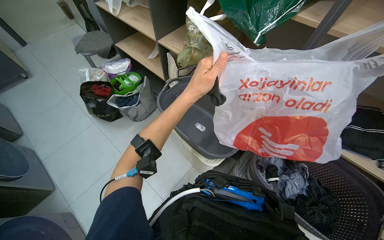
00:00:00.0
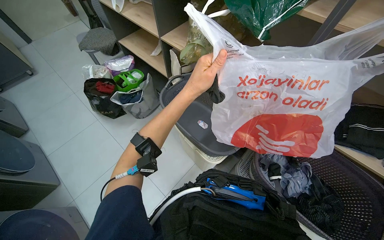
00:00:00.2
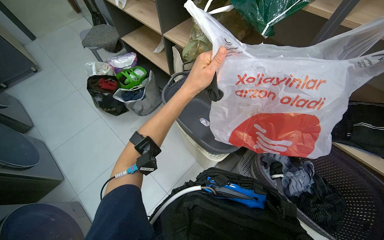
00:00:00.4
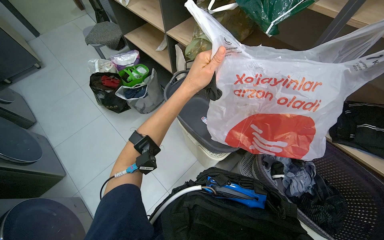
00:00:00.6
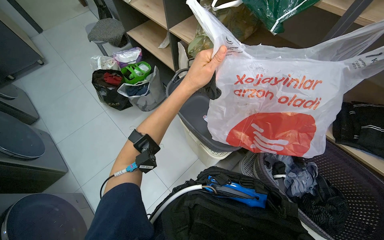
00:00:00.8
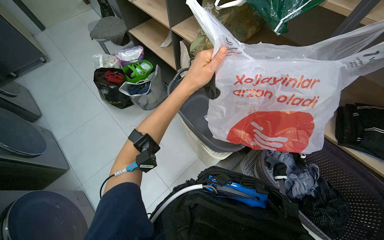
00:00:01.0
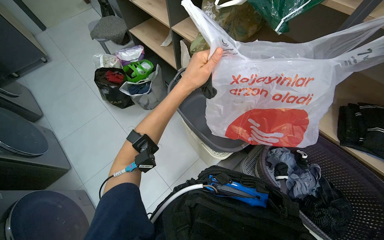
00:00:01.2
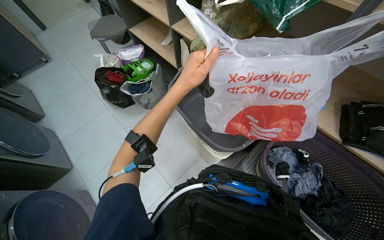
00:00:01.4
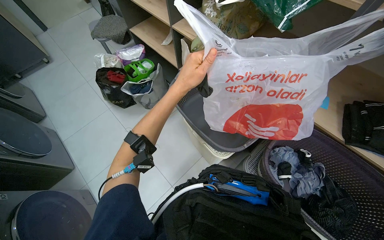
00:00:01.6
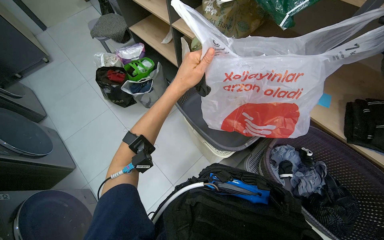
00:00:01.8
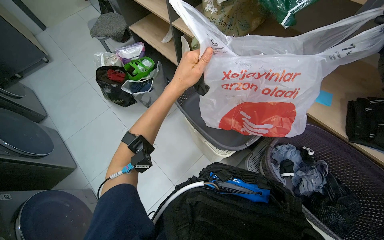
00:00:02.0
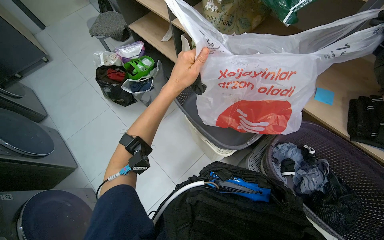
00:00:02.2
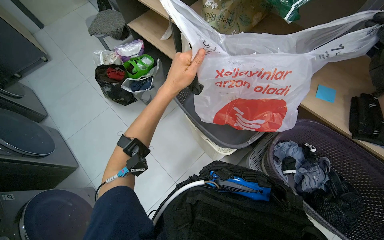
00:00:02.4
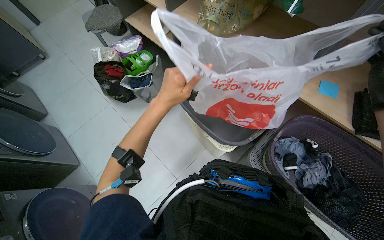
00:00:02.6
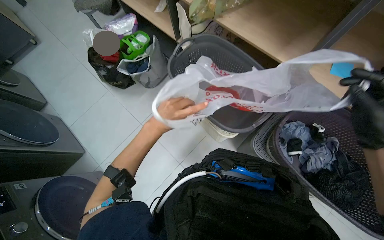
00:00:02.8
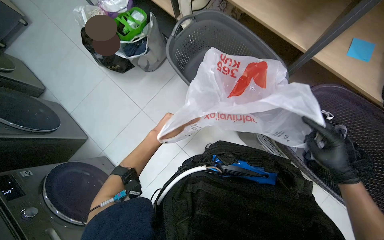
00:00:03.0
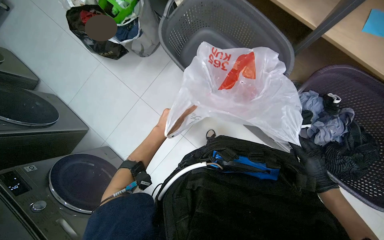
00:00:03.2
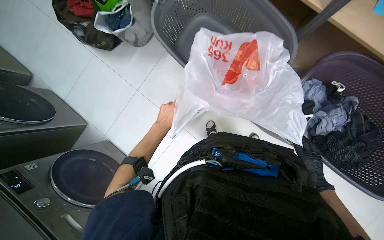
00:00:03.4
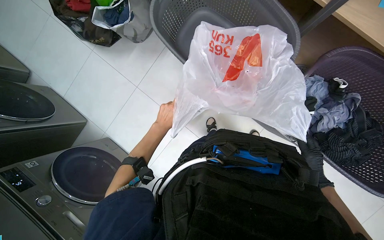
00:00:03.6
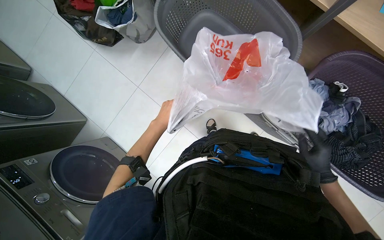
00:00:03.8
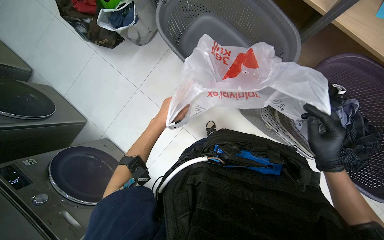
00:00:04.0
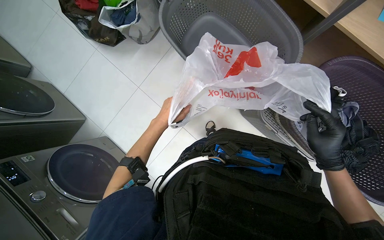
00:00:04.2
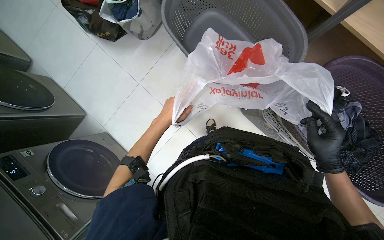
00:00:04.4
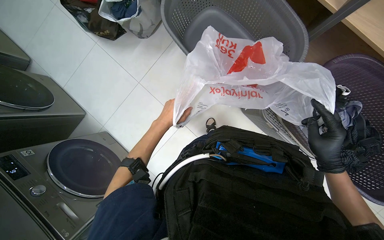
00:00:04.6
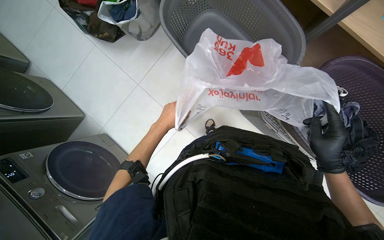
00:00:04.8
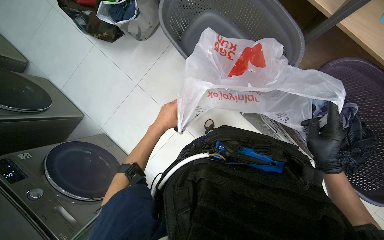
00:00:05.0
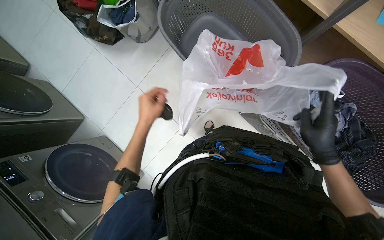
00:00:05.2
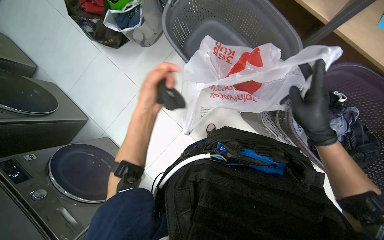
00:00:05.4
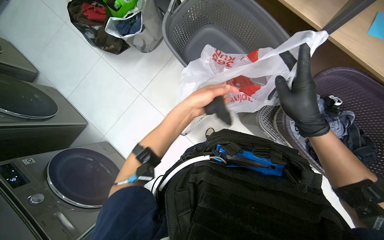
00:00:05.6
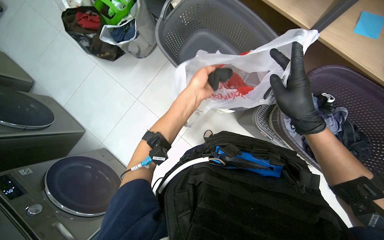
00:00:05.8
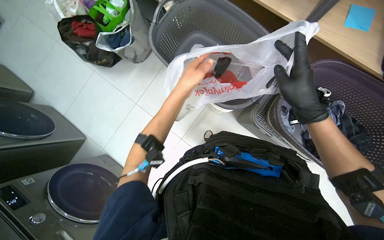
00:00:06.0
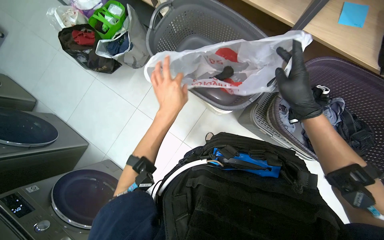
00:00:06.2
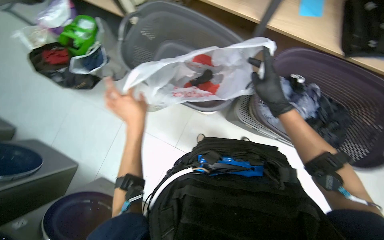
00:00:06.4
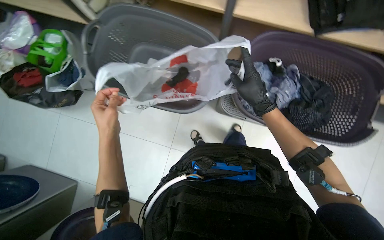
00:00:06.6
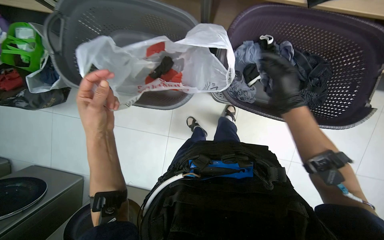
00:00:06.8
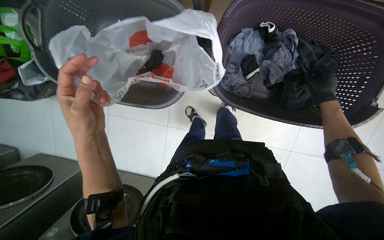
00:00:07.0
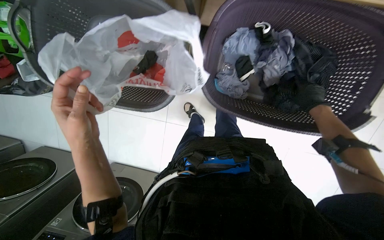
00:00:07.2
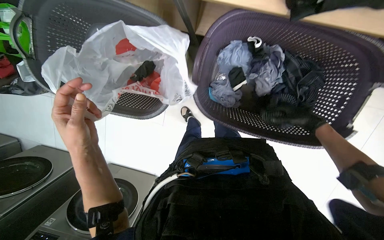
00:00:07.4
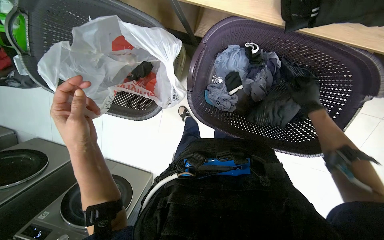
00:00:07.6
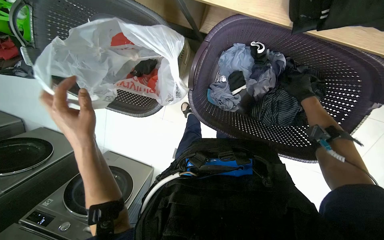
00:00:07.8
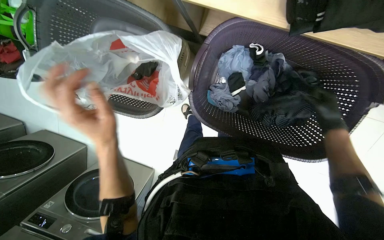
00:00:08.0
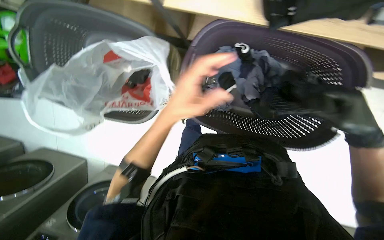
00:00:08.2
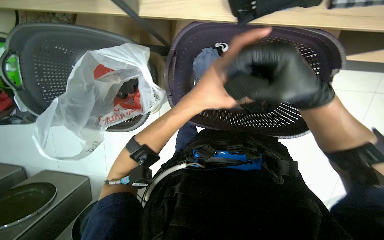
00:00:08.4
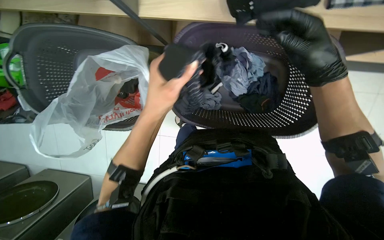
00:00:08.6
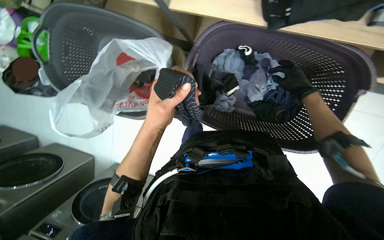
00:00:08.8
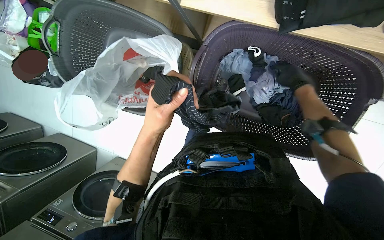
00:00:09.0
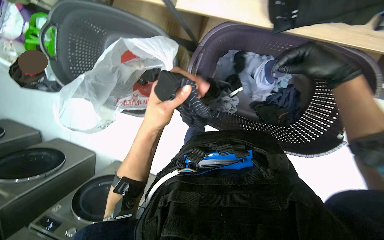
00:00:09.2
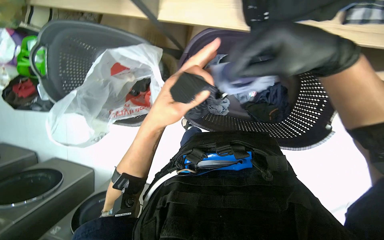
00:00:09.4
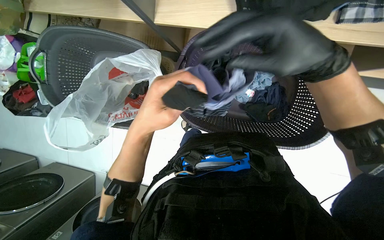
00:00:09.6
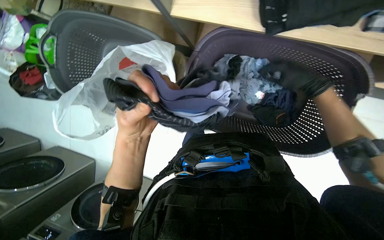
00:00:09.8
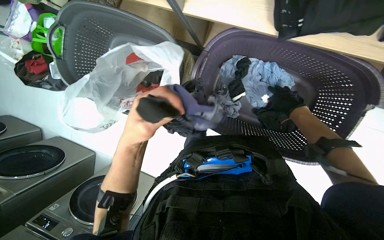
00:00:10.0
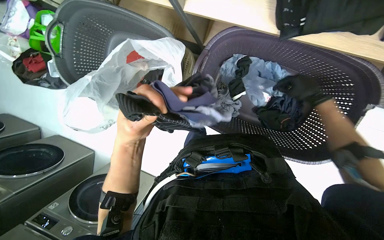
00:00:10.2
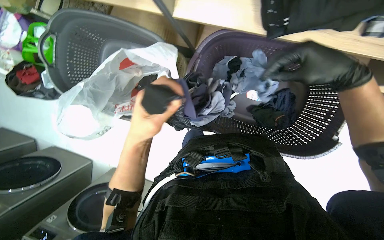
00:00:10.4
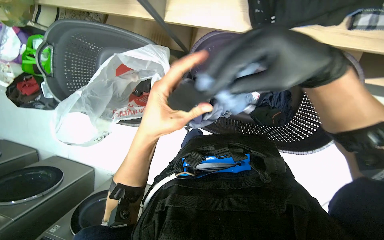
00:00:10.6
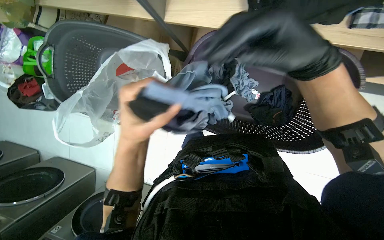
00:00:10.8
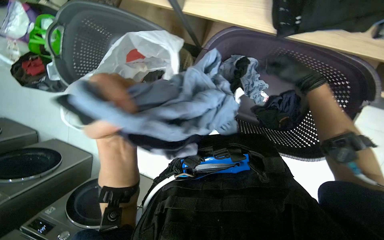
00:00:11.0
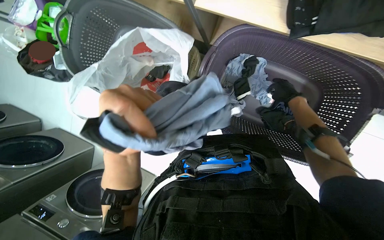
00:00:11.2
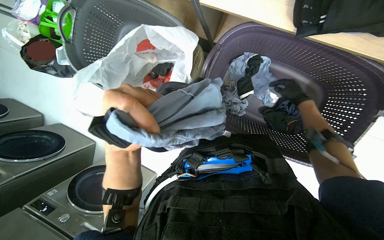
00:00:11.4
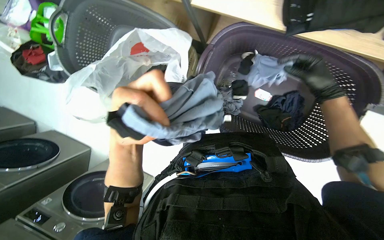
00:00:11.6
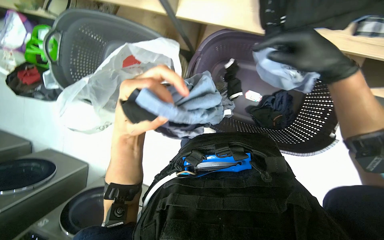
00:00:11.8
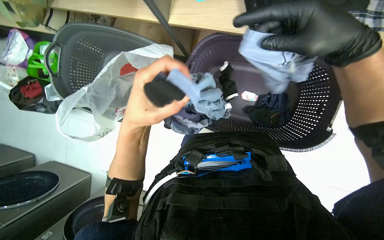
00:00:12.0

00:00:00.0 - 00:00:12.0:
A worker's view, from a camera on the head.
Job: organizing items.
The whole recording: Collecting and bagging small items. The worker collects small items and places them into a plastic bag.
00:00:01.6 - 00:00:03.0: The camera pitches downward, by approximately 15 degrees. The left hand heads down the picture, covering some 20 cm.
00:00:03.0 - 00:00:04.4: The left hand shifts some 15 cm farther from the camera.
00:00:04.4 - 00:00:06.0: The left hand heads nearer to the camera, up the picture and to the right, covering some 20 cm. Meanwhile the right hand moves up the picture, about 10 cm.
00:00:06.0 - 00:00:07.6: The view tips downward by approximately 15 degrees.
00:00:07.6 - 00:00:09.0: The left hand travels to the right by some 20 cm, while the right hand goes nearer to the camera and returns, roughly 25 cm each way.
00:00:09.0 - 00:00:10.4: The right hand swings nearer and farther, about 30 cm each way, with 2 reversals.
00:00:10.4 - 00:00:12.0: The right hand reaches about 30 cm farther from the camera, then returns.

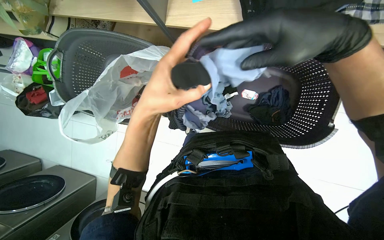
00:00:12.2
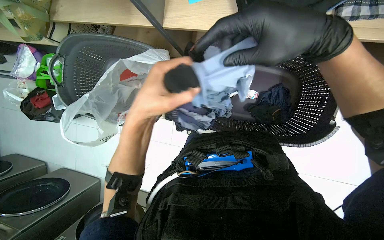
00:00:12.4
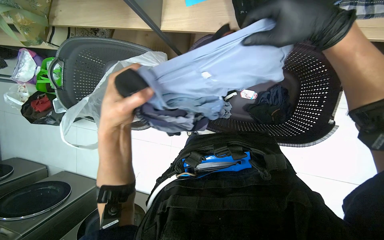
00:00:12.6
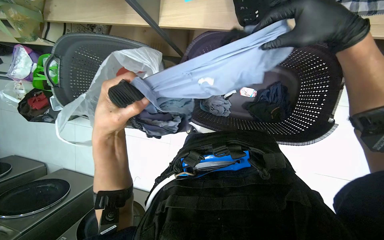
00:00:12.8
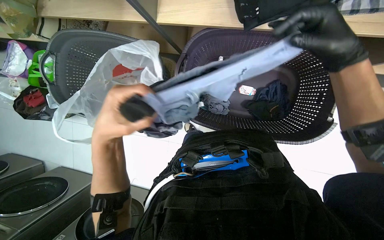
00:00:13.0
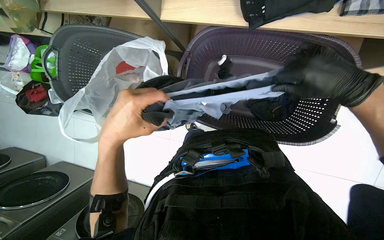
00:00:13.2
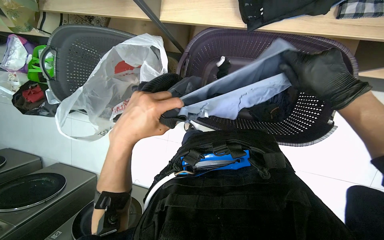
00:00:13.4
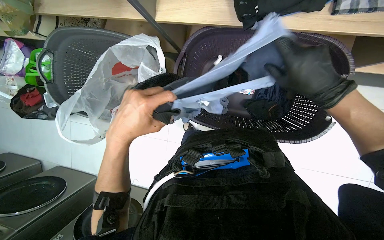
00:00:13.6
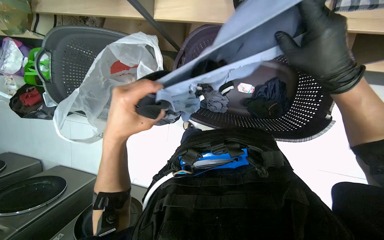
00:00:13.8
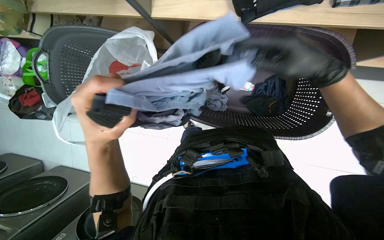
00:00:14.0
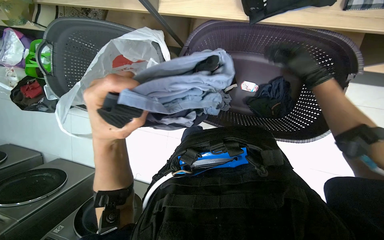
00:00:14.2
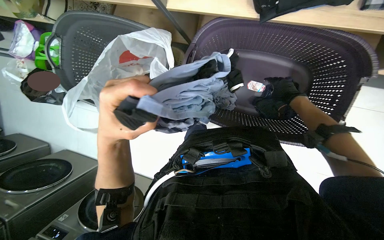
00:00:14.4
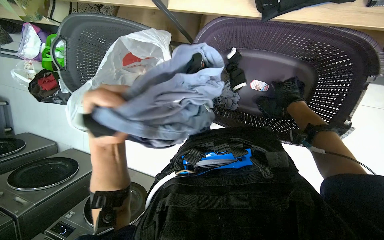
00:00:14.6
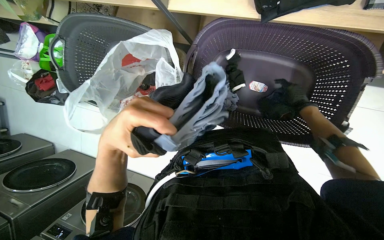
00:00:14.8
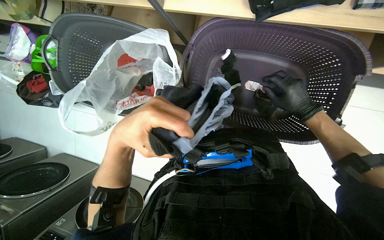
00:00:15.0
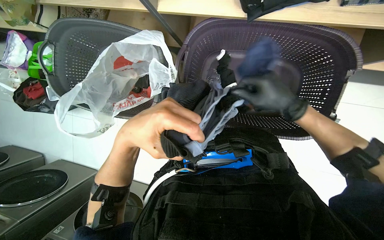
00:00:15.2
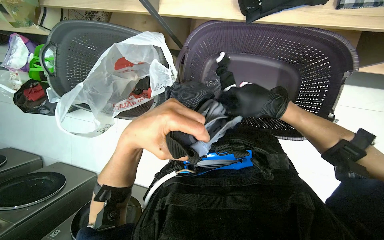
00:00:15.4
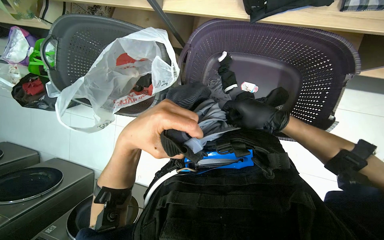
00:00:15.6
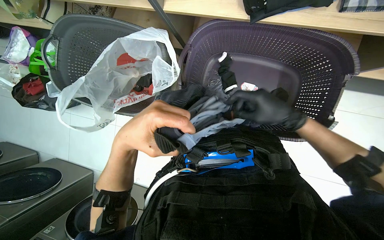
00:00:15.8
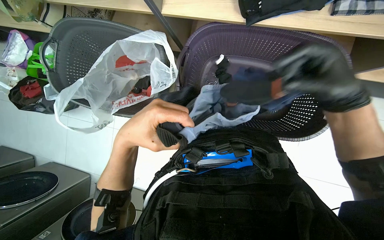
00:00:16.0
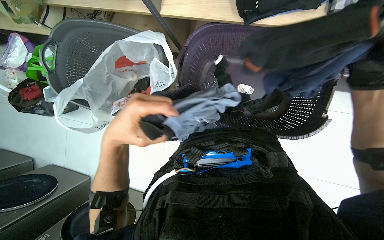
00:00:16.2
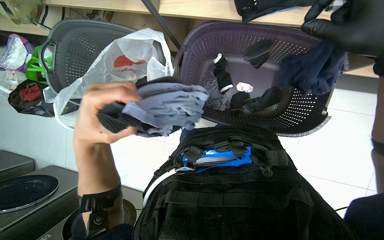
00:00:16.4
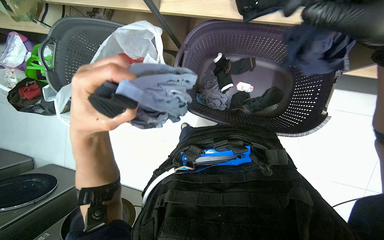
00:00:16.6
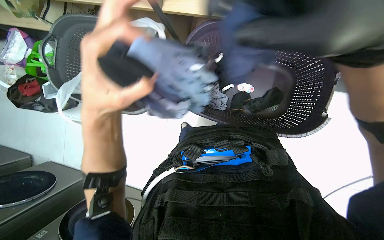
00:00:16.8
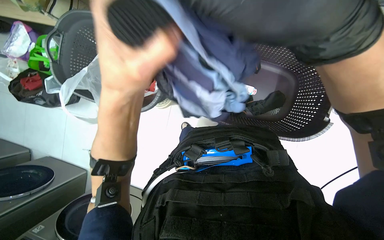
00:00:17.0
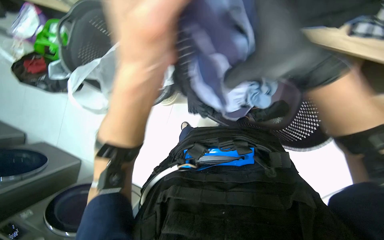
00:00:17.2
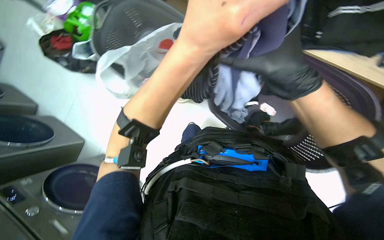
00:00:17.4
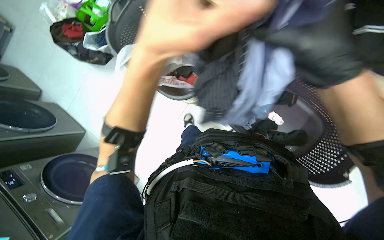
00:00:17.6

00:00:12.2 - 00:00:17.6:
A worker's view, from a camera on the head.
Job: organizing items.
The whole recording: Collecting and bagging small items. The worker collects small items and places them into a plastic bag.
00:00:12.2 - 00:00:13.6: The right hand moves farther from the camera and to the right, roughly 10 cm.
00:00:13.6 - 00:00:15.0: The right hand shifts about 15 cm farther from the camera.
00:00:16.2 - 00:00:17.6: The left hand is displaced nearer to the camera by about 15 cm.

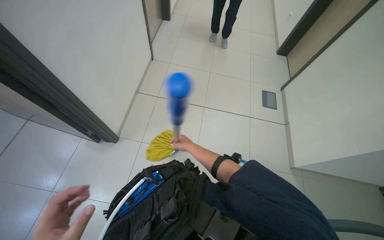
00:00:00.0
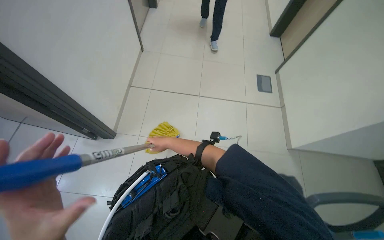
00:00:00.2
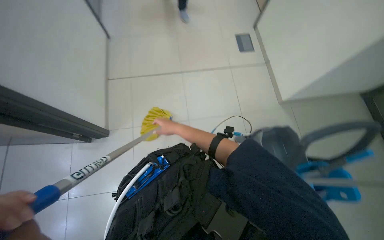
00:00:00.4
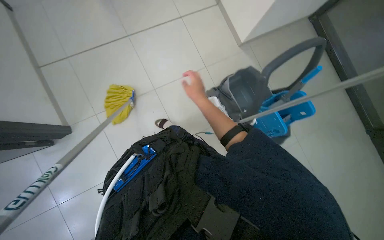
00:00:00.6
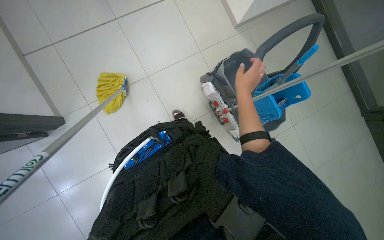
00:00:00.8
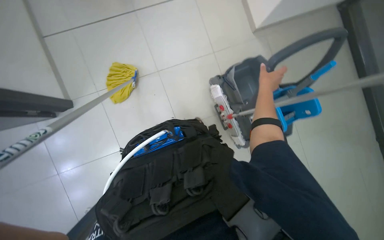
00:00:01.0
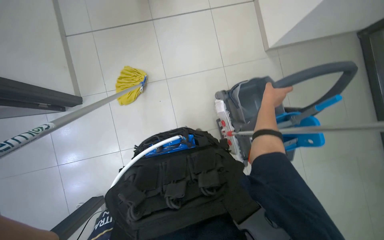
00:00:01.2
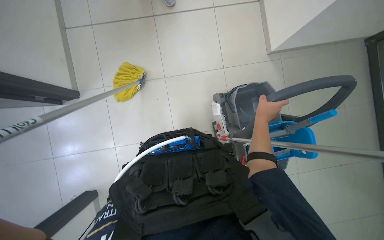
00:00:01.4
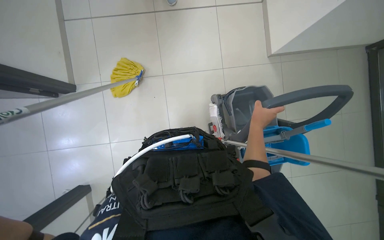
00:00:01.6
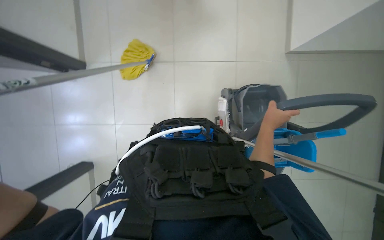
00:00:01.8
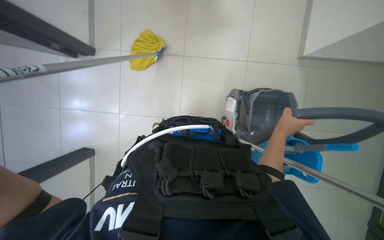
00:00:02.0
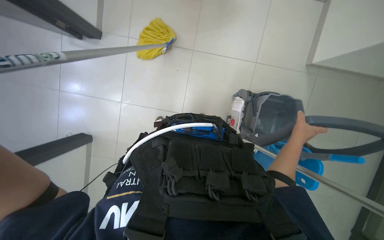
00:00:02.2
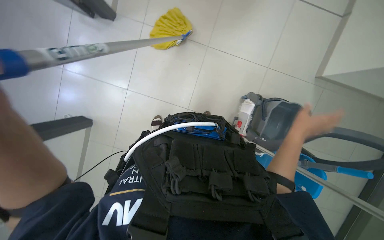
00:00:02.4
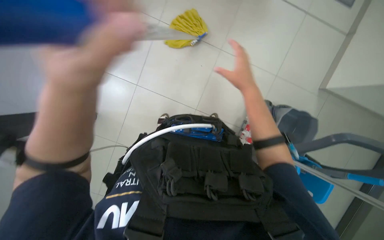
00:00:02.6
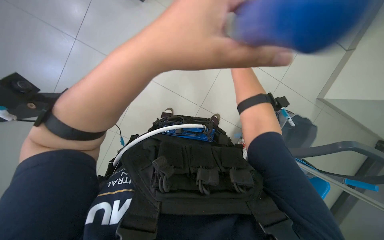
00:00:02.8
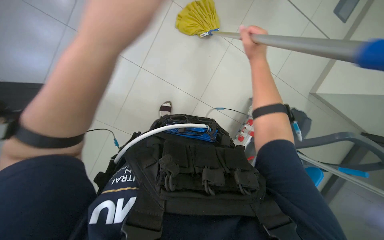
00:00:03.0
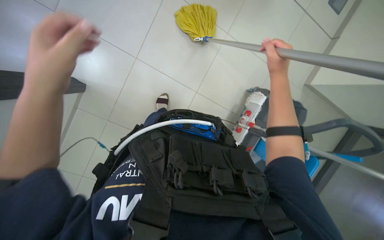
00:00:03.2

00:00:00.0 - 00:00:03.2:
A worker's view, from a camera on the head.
Job: preparing cleaning supplies.
The whole recording: Shaking out mop and placing in bucket. The worker shakes out the mop and places it into the bucket.
00:00:00.0 - 00:00:01.6: The head turns to the right by some 20 degrees. The wearer looks some 35 degrees further downward.
00:00:01.6 - 00:00:03.2: Everything in view rotates some 30 degrees clockwise.
